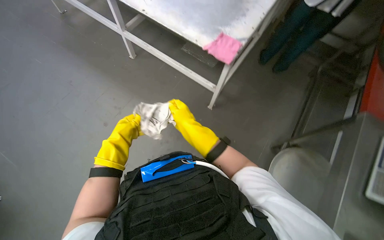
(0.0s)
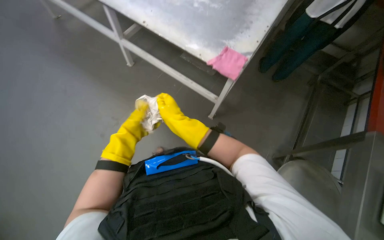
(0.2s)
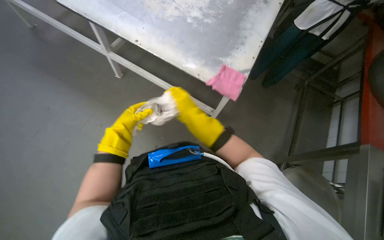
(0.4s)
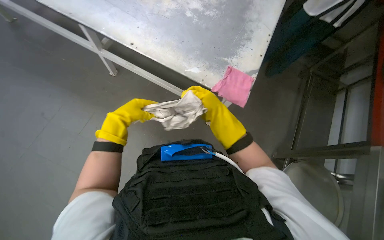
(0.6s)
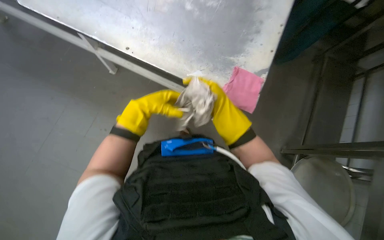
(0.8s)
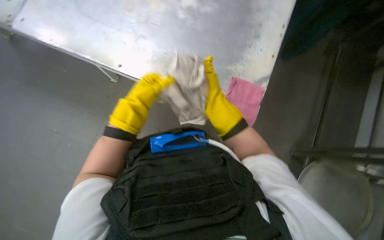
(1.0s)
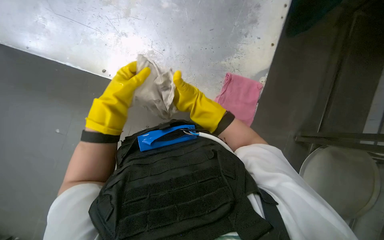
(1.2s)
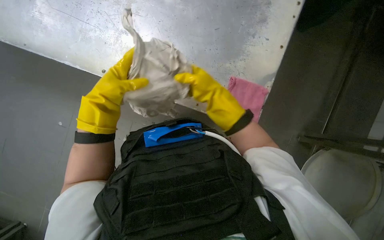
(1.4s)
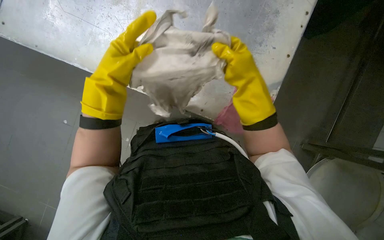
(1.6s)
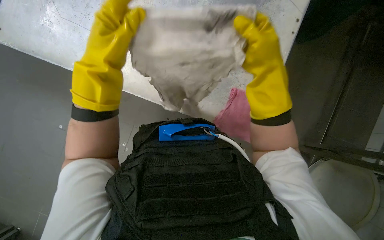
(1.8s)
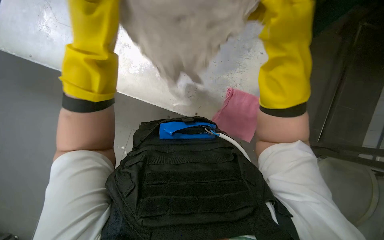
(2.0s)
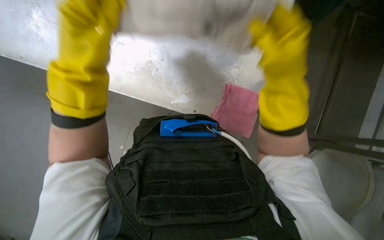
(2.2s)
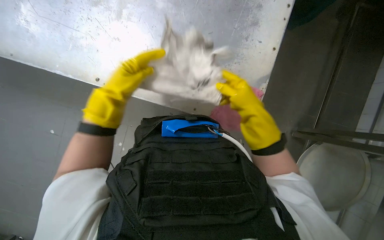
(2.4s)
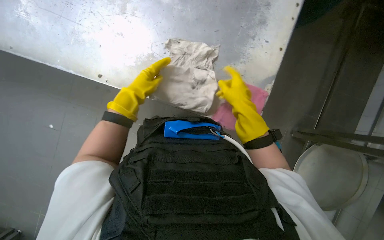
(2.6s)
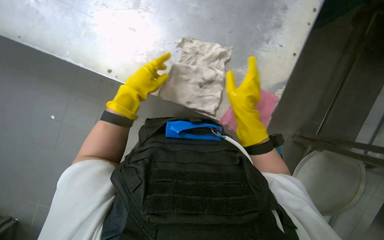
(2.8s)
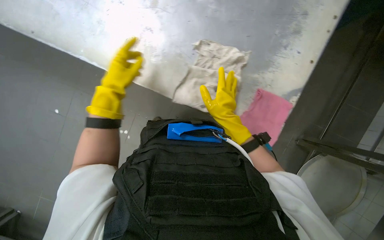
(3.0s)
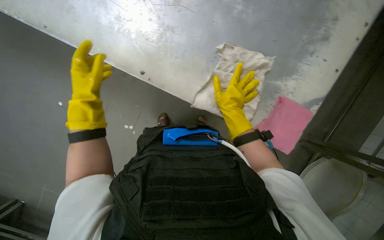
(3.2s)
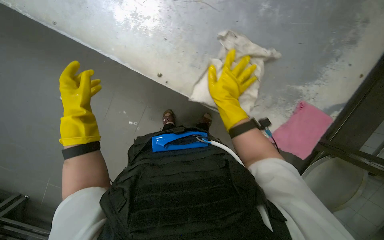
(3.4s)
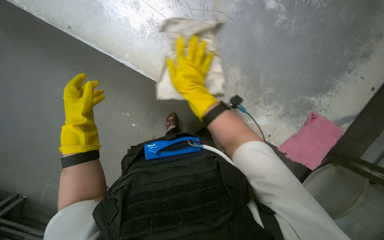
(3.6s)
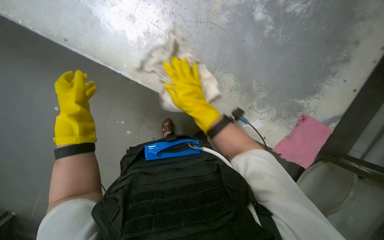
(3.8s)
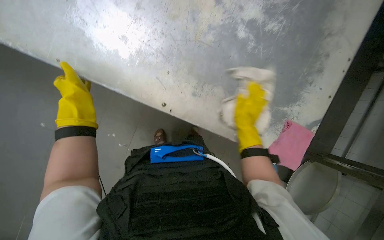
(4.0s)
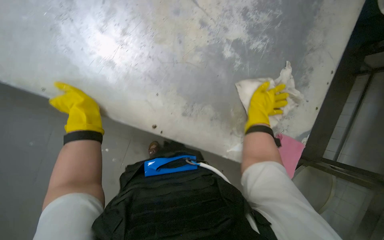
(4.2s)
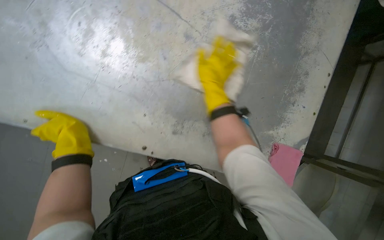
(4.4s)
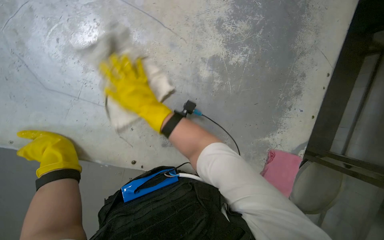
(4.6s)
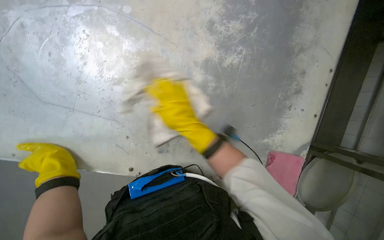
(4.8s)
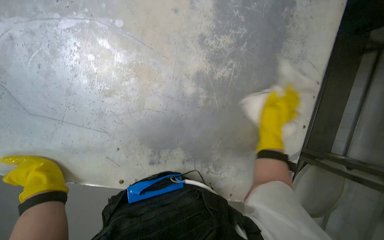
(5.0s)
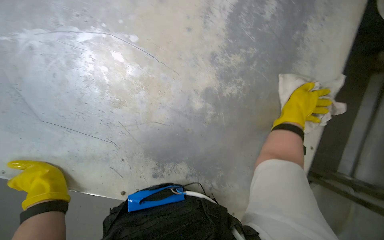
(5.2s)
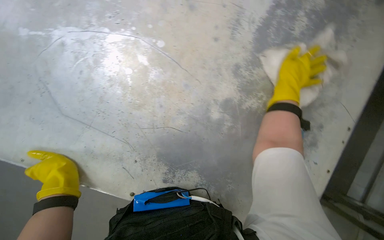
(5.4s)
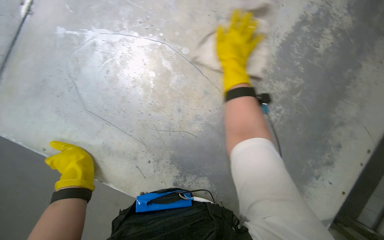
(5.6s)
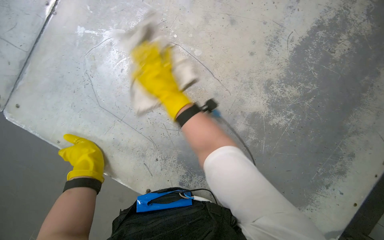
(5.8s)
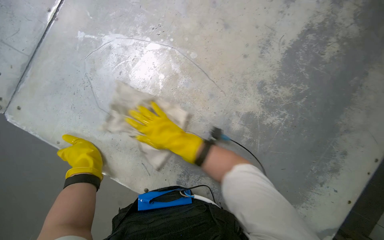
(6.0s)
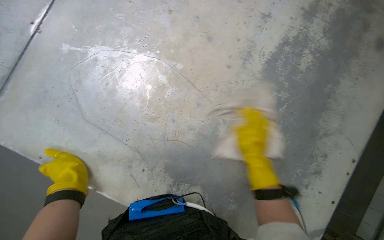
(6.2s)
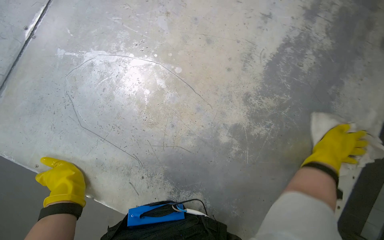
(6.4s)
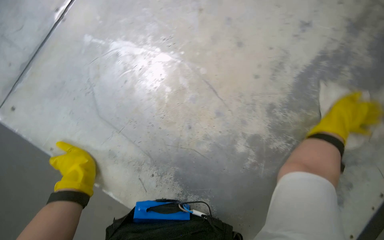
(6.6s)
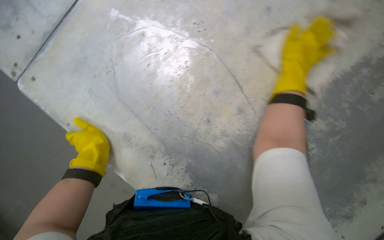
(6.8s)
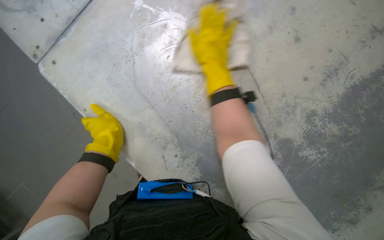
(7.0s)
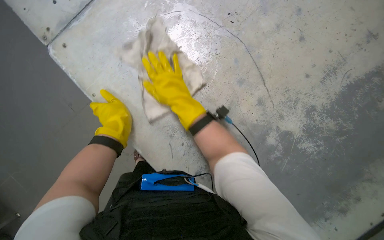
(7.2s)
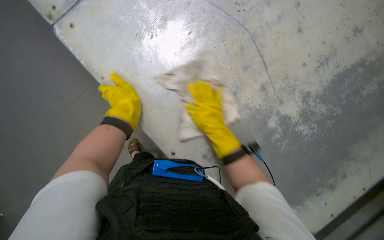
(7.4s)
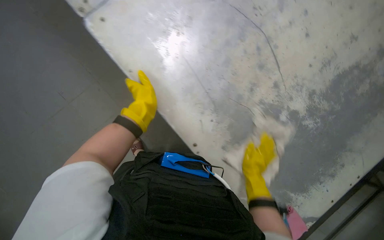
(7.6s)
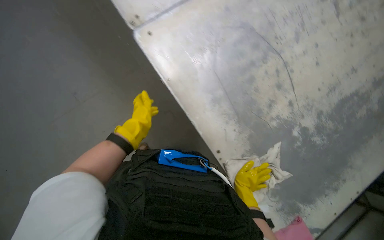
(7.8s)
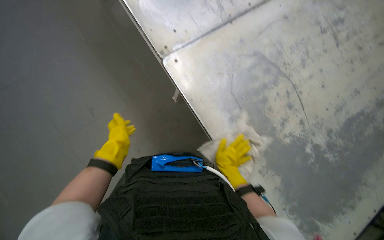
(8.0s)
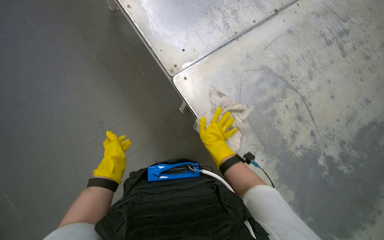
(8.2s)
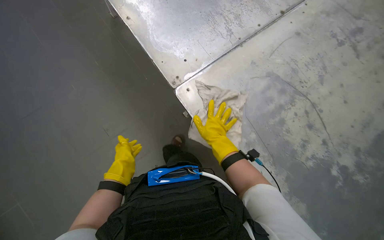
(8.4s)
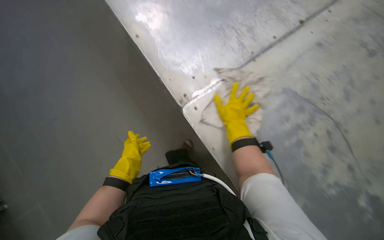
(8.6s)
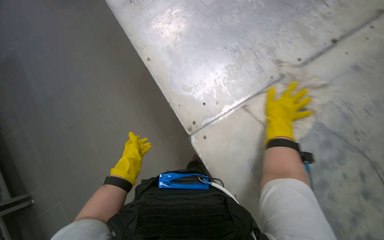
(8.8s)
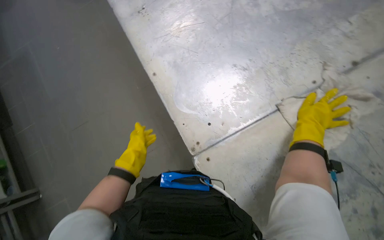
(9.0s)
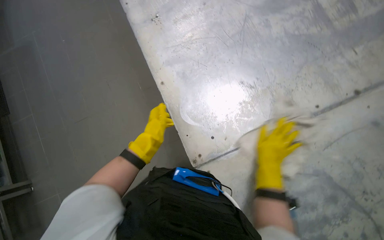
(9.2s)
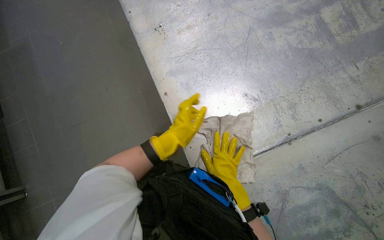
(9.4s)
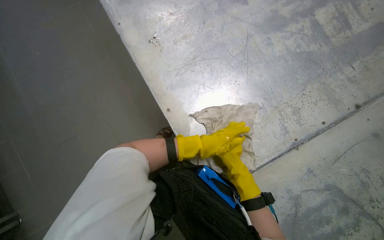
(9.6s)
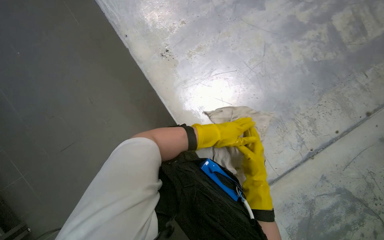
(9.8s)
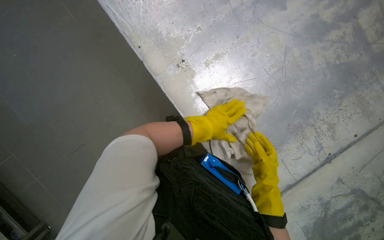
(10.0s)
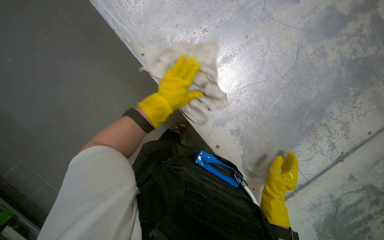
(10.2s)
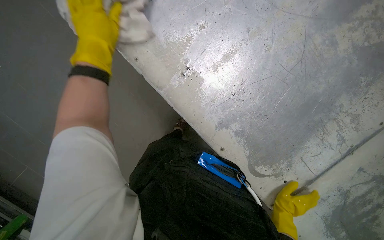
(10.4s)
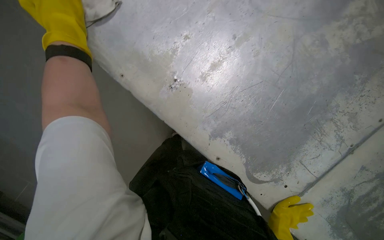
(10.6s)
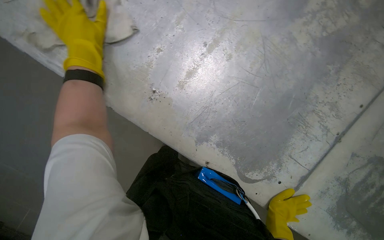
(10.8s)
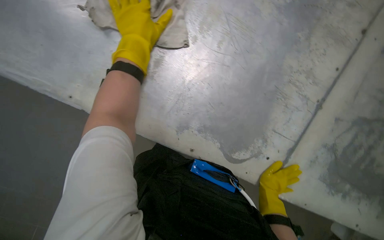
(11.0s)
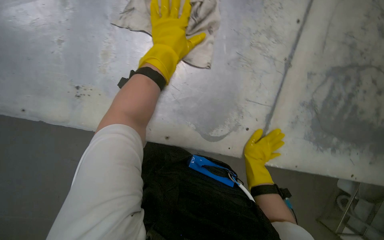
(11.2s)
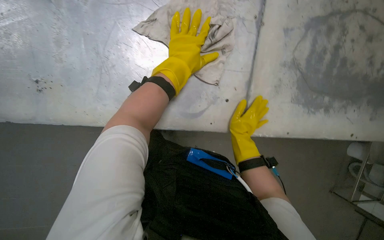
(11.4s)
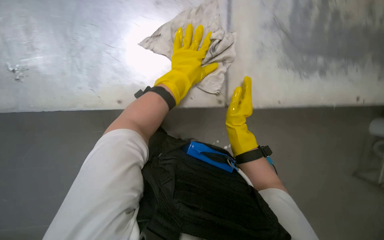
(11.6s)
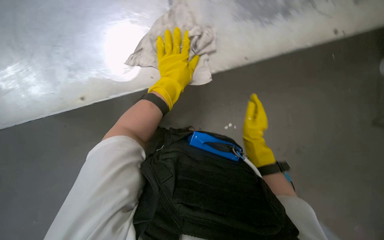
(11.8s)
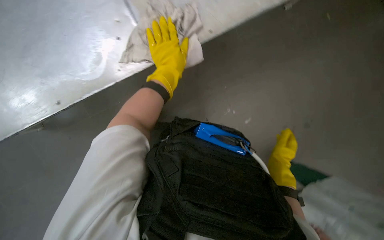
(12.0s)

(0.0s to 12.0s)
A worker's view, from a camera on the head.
Job: wiping surfaces.
The whole recording: Washing cloth and wiping counter. The worker washes a cleaning cloth in the sink and then wipes a kitchen counter.
0.0s - 1.6s: The camera is carried approximately 50 cm.
1.6s - 3.0s: The left hand goes some 25 cm to the left, farther from the camera and down the picture.
3.0s - 4.4s: The left hand goes left and right, some 30 cm each way, reversing 2 times.
4.4s - 6.0s: The head rotates about 15 degrees to the left.
7.6s - 9.0s: The wearer moves about 40 cm.
9.0s - 10.4s: The head travels about 60 cm. The wearer looks some 20 degrees further downward.
10.4s - 12.0s: The camera is carried some 40 cm. The scene turns about 55 degrees counterclockwise in the picture.

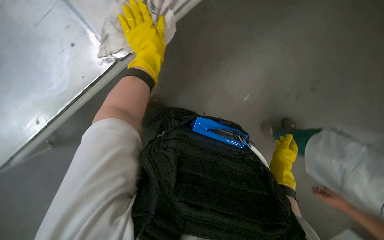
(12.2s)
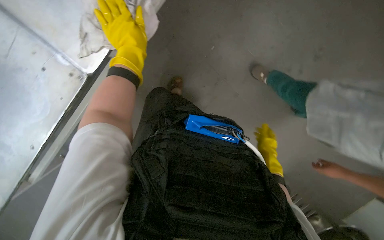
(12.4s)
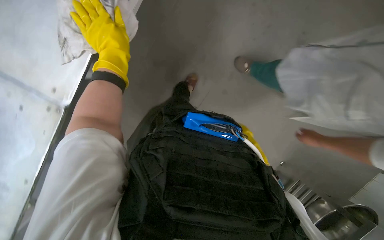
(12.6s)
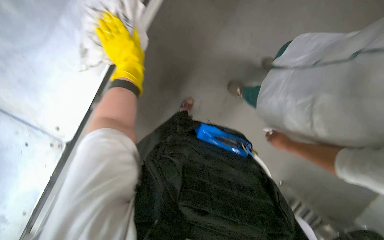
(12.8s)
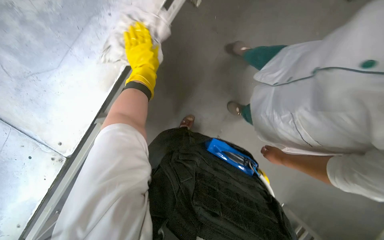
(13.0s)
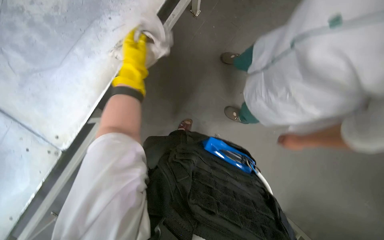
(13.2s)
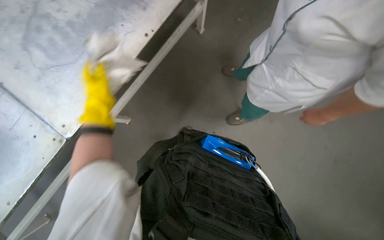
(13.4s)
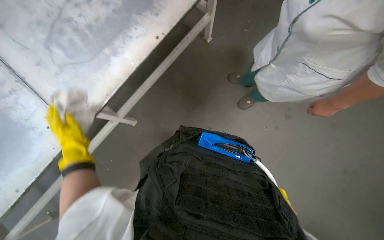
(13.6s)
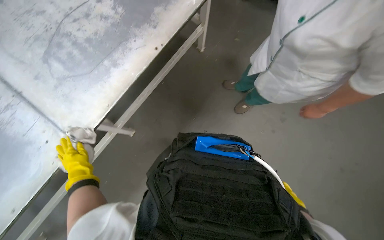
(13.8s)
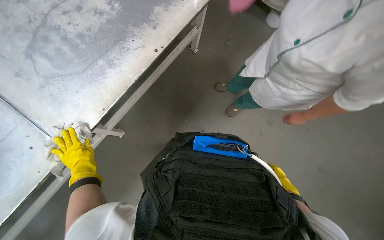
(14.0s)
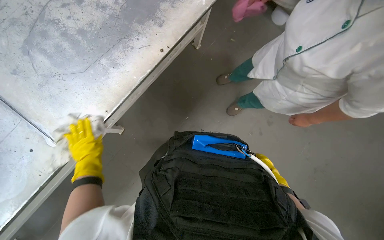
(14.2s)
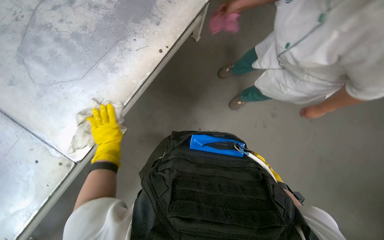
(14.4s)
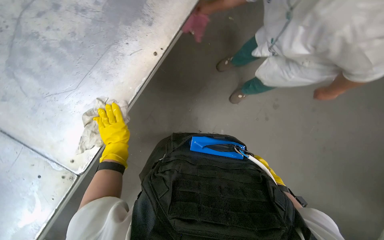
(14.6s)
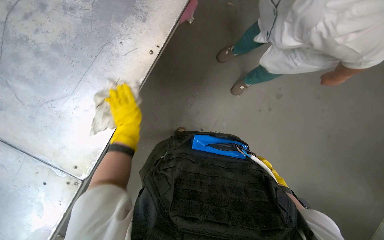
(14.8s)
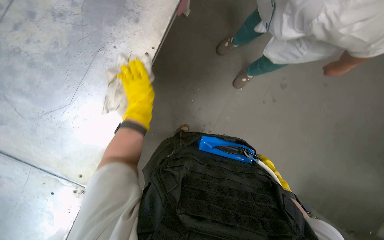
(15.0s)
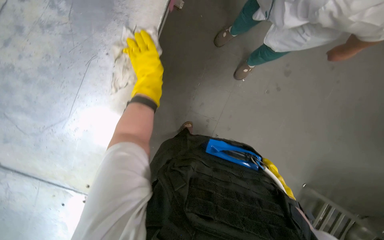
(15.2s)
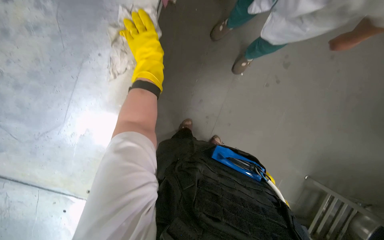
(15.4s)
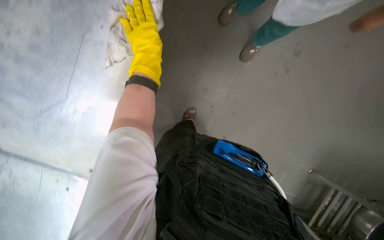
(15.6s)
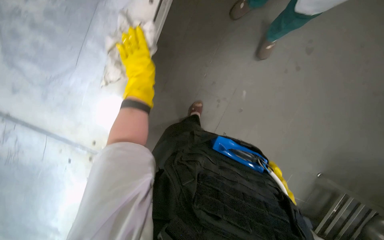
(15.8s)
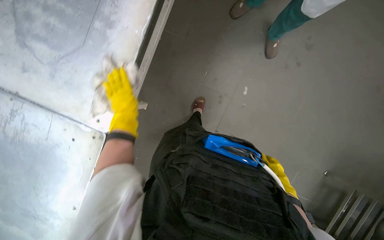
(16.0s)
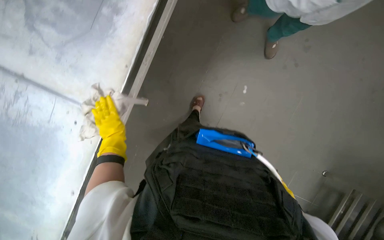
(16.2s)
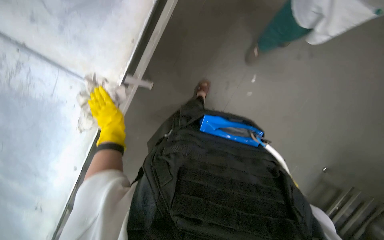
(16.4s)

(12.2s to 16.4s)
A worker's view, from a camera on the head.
Job: wiping surfaces.
The whole recording: Washing cloth and wiping counter. The worker washes a cleaning cloth in the sink and then wipes a kitchen counter.
12.2s - 13.6s: The view tilts about 15 degrees upward. The left hand travels down the picture, to the left and farther from the camera by about 40 cm.
13.6s - 15.0s: The left hand goes some 35 cm to the right and up the picture.
15.0s - 16.4s: The left hand travels down the picture and to the left by approximately 35 cm.

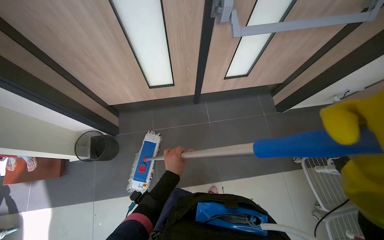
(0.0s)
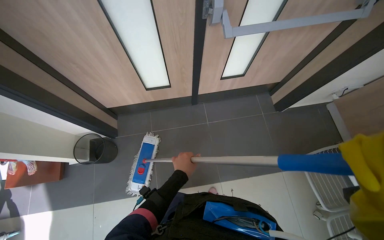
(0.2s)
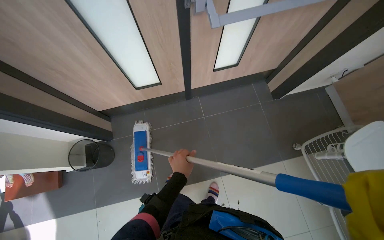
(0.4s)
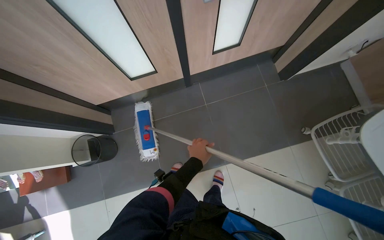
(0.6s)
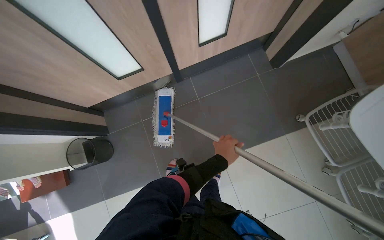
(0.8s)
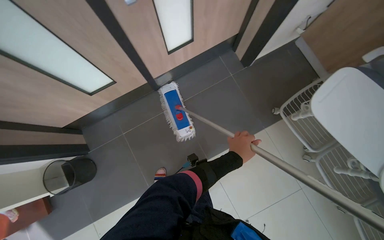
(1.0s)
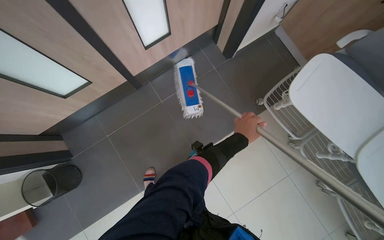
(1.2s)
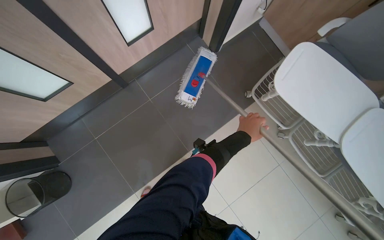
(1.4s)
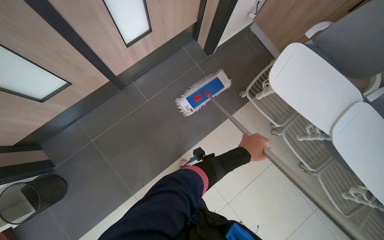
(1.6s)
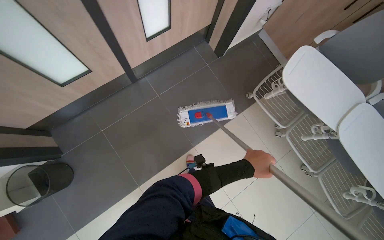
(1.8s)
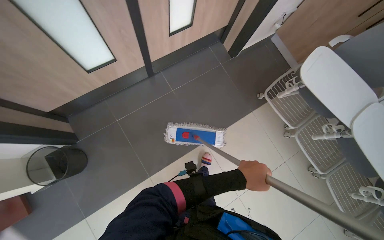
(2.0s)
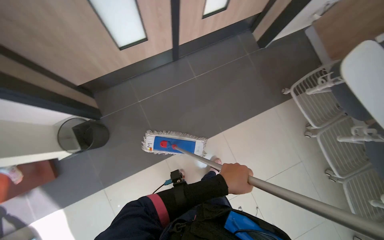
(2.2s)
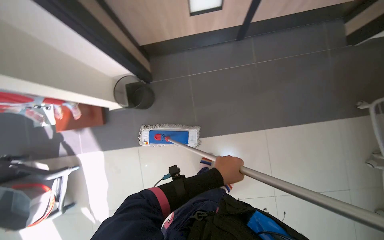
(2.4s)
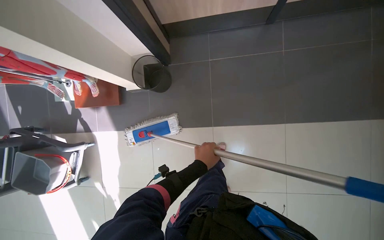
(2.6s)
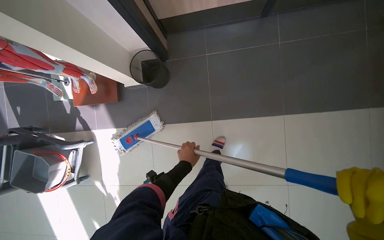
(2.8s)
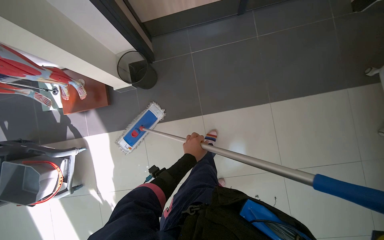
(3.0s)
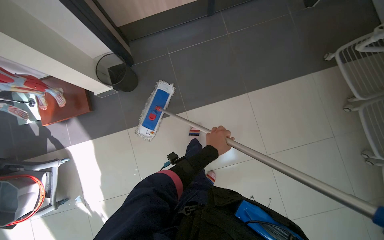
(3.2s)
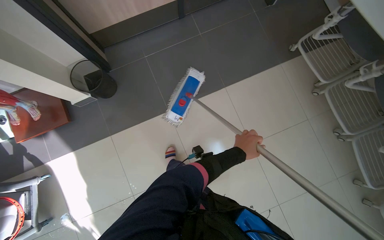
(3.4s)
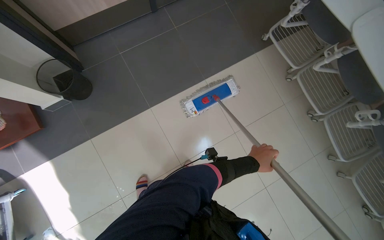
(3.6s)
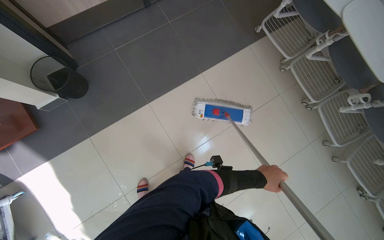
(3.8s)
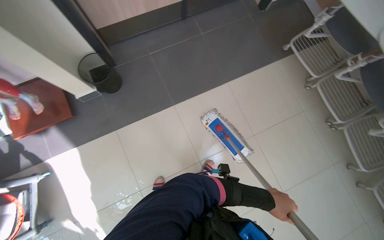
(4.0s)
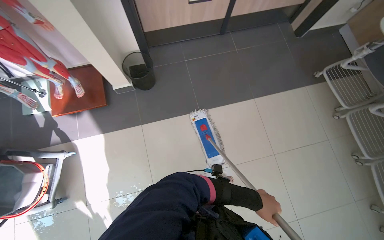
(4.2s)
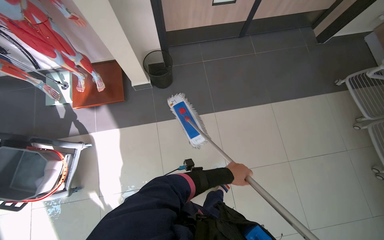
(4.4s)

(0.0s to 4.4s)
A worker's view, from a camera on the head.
Job: mopping floor.
The whole recording: Mopping the tiled floor. The worker retrieves the mop from the cart and begins mopping the tiled floor.
0.0s - 1.4s: The scene turns approximately 30 degrees counterclockwise in the picture. The left hand shifts some 60 cm to the right.
1.4s - 3.0s: The wearer moves roughly 70 cm. The head turns to the left by approximately 30 degrees.
3.0s - 4.4s: The wearer moves roughly 50 cm. The view tilts some 15 degrees upward.
